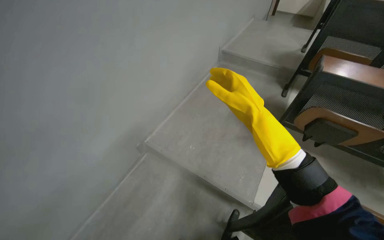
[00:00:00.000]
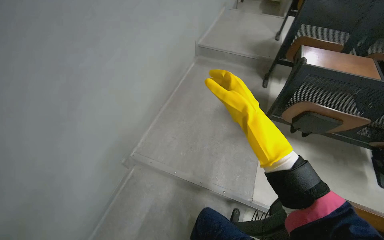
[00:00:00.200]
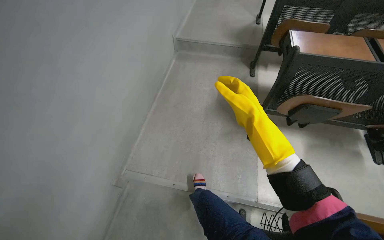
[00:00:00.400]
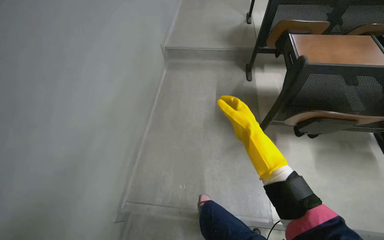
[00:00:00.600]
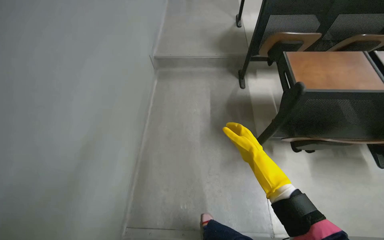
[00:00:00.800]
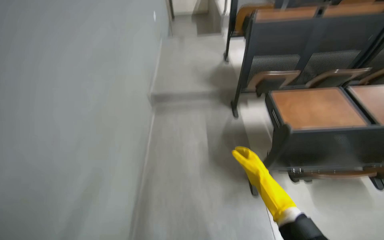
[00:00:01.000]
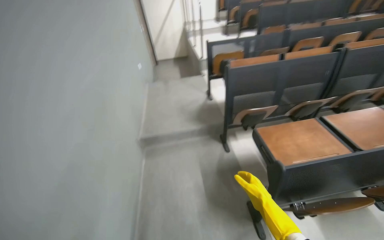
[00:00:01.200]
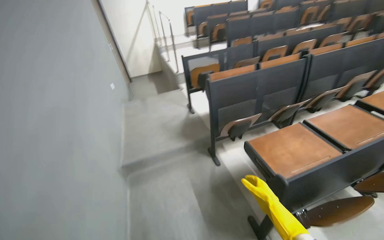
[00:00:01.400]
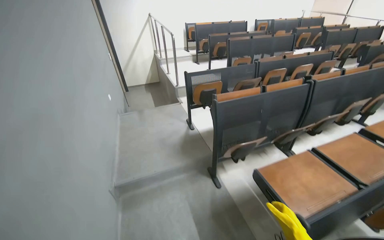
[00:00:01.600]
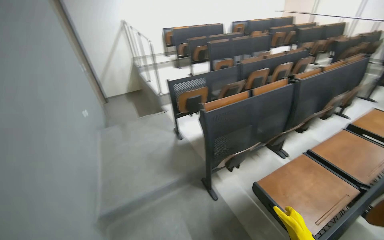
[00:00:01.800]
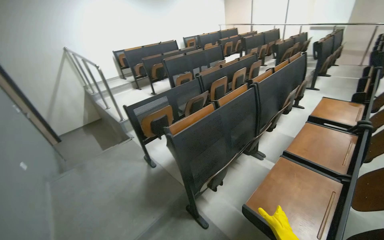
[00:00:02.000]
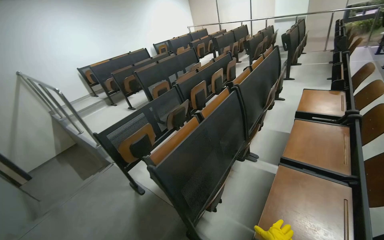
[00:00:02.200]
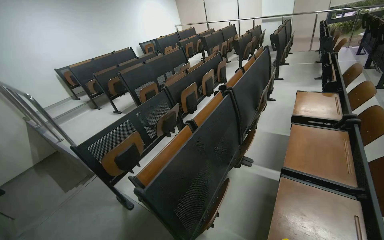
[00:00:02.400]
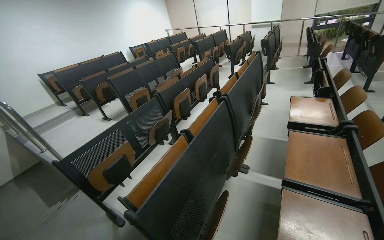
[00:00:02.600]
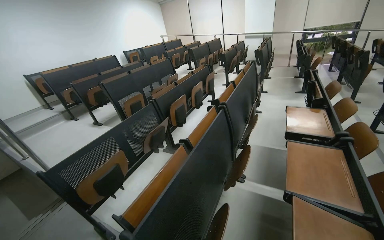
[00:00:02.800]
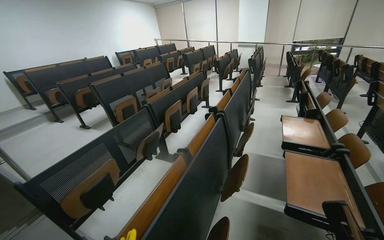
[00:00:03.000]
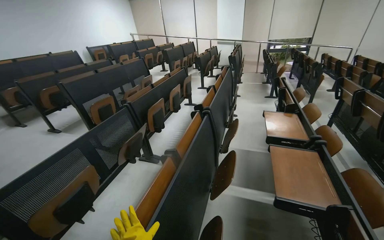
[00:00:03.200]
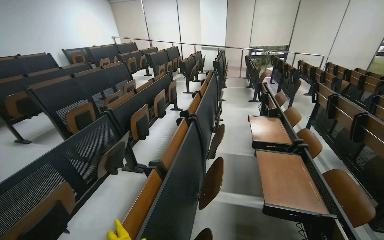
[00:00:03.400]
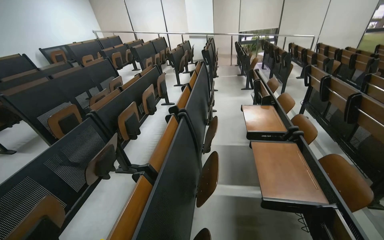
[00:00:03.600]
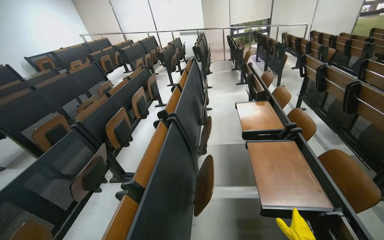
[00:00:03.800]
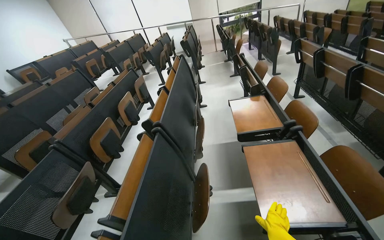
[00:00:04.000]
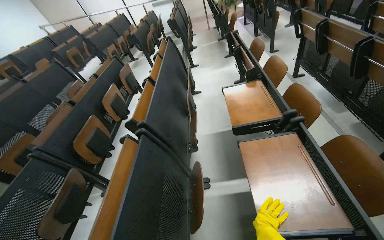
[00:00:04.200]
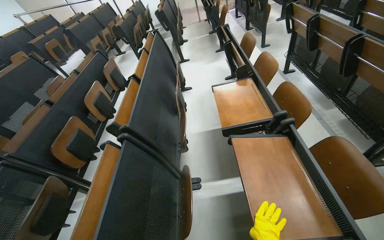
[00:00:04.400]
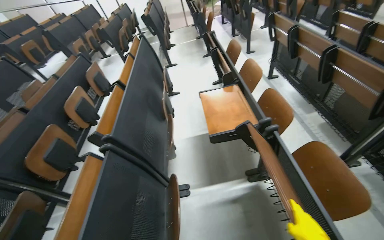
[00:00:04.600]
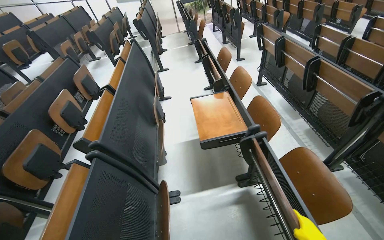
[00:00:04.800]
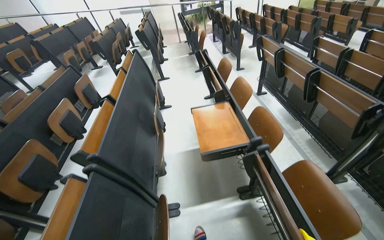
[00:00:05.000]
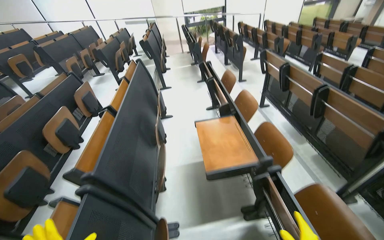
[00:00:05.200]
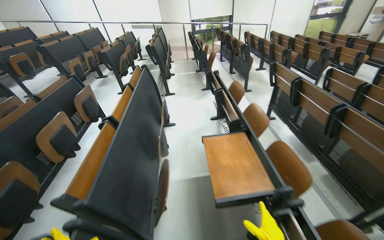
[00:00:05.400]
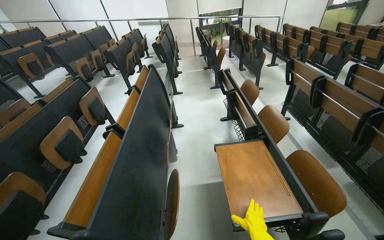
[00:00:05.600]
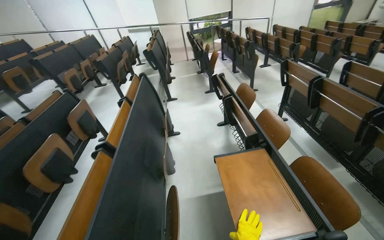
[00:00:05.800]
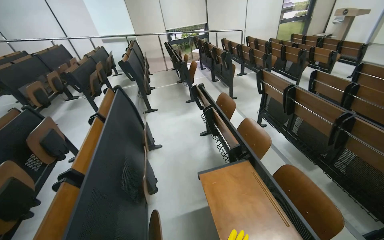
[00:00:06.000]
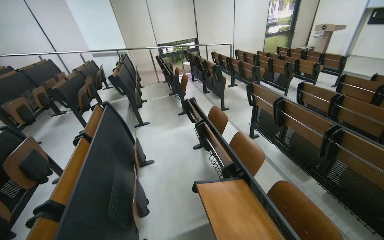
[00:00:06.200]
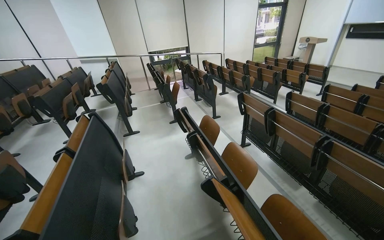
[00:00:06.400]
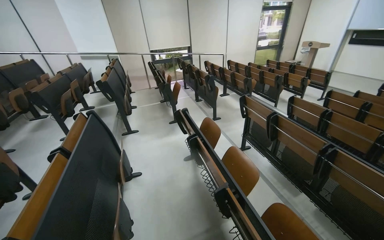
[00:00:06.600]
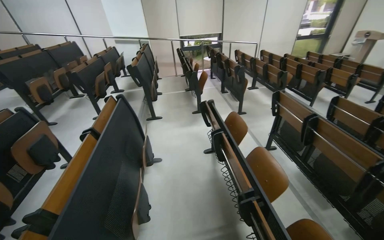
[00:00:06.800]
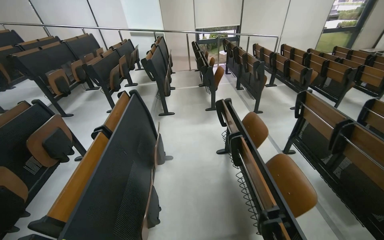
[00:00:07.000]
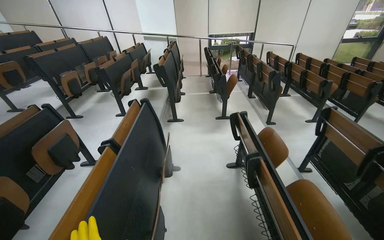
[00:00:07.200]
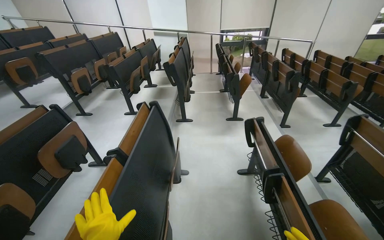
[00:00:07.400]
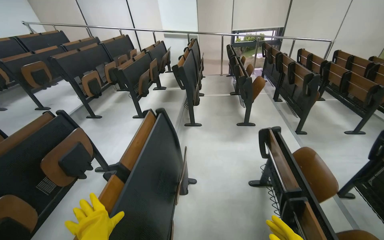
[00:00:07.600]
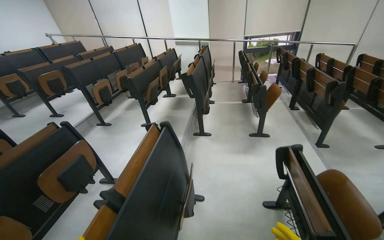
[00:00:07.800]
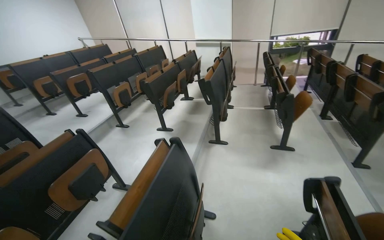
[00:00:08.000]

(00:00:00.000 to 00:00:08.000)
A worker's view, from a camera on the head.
Job: organizing items.
The whole recording: Folding Lecture Hall Desks. The worker folds the lecture hall desks.
00:00:00.000 - 00:00:01.600: The head travels approximately 70 cm. The head rotates some 45 degrees to the right. The view tips upward by roughly 25 degrees.
00:00:01.600 - 00:00:03.200: The camera travels roughly 90 cm. The head rotates approximately 50 degrees to the right.
00:00:03.200 - 00:00:04.800: The camera travels about 70 cm. The head turns to the right by roughly 30 degrees.
00:00:04.800 - 00:00:06.400: The camera travels roughly 60 cm. The wearer looks approximately 15 degrees further upward.
00:00:06.400 - 00:00:08.000: The camera travels approximately 90 cm. The head rotates some 35 degrees to the left.

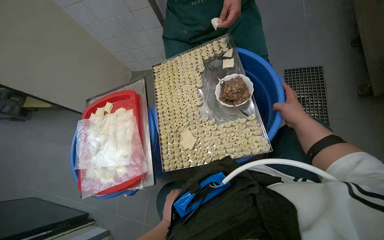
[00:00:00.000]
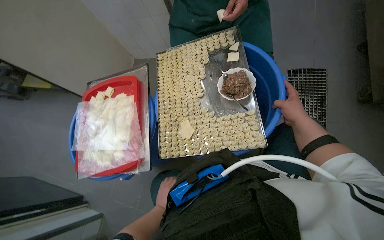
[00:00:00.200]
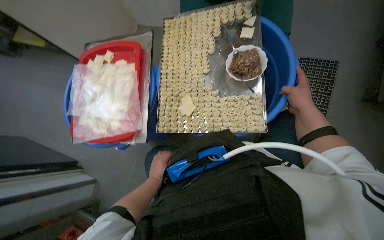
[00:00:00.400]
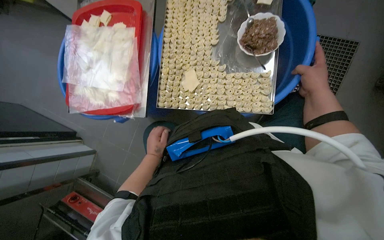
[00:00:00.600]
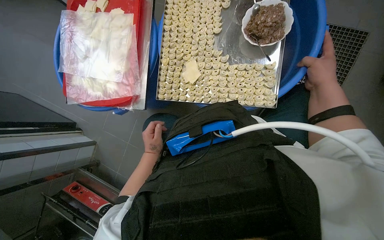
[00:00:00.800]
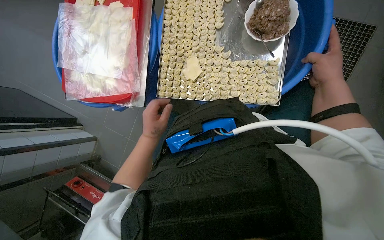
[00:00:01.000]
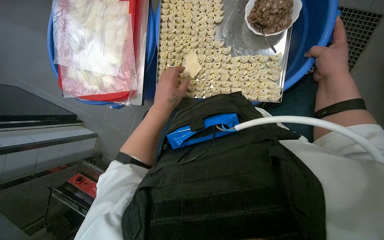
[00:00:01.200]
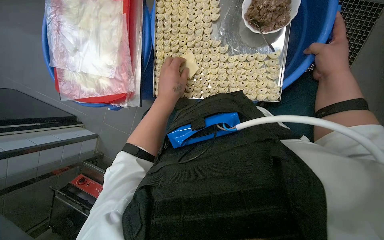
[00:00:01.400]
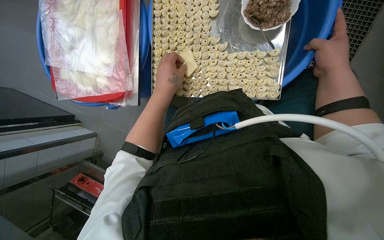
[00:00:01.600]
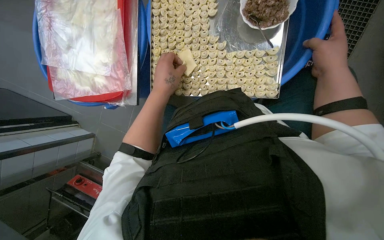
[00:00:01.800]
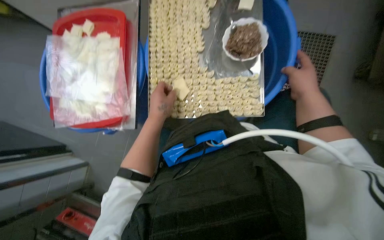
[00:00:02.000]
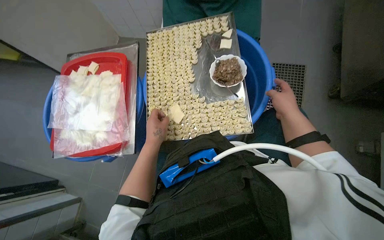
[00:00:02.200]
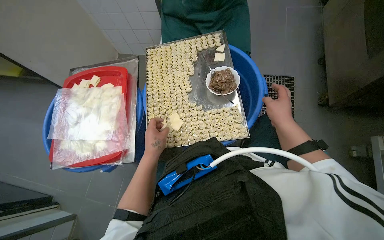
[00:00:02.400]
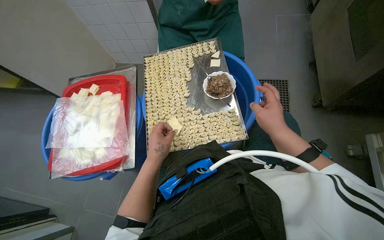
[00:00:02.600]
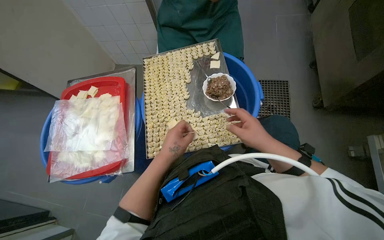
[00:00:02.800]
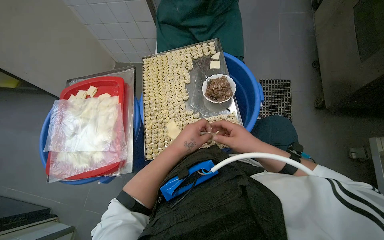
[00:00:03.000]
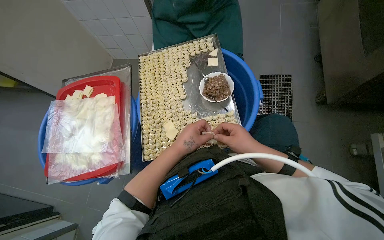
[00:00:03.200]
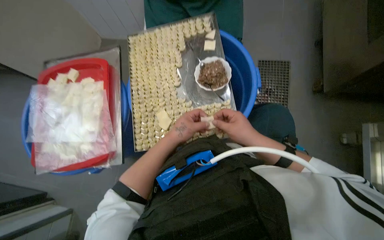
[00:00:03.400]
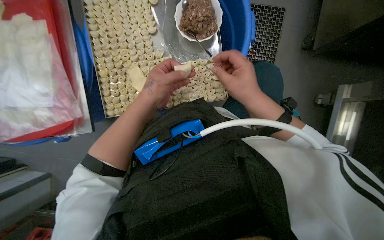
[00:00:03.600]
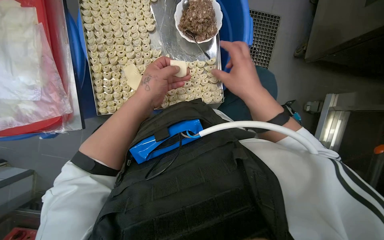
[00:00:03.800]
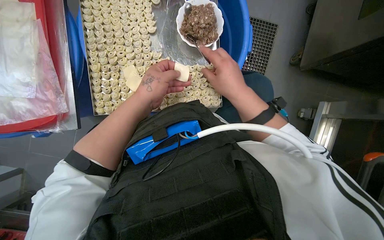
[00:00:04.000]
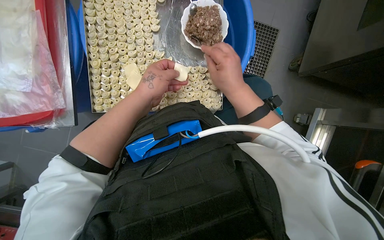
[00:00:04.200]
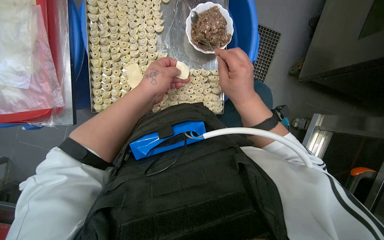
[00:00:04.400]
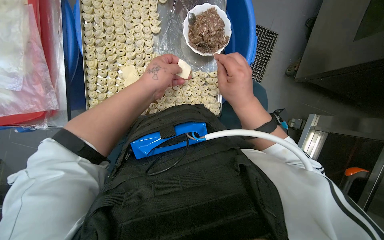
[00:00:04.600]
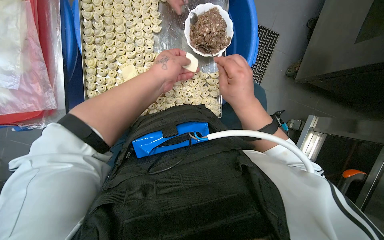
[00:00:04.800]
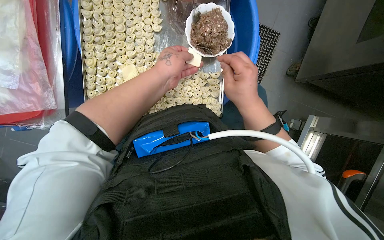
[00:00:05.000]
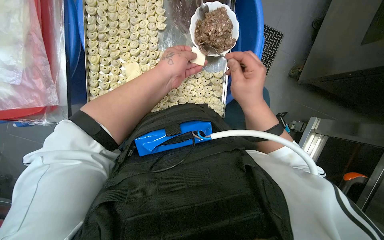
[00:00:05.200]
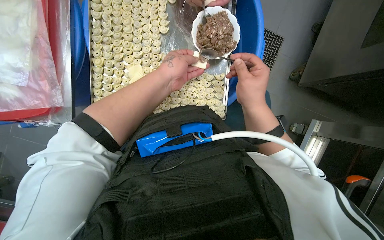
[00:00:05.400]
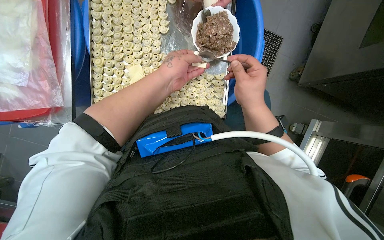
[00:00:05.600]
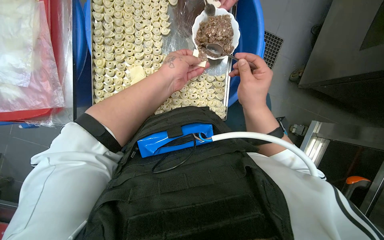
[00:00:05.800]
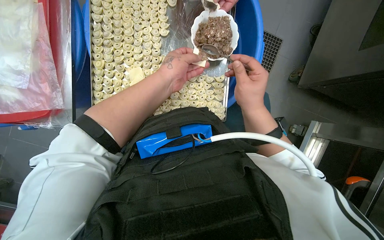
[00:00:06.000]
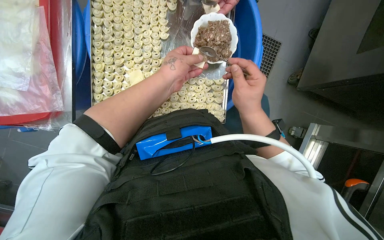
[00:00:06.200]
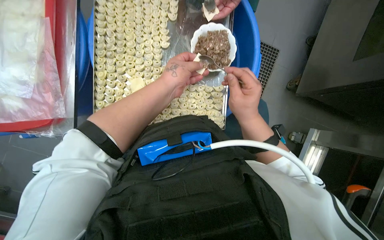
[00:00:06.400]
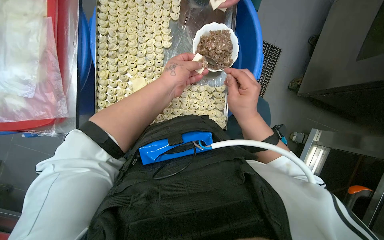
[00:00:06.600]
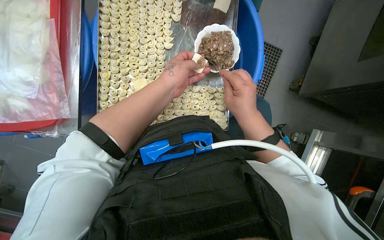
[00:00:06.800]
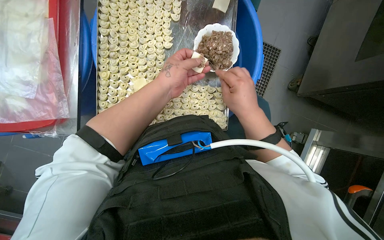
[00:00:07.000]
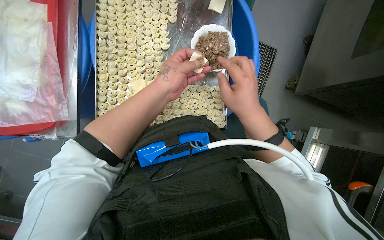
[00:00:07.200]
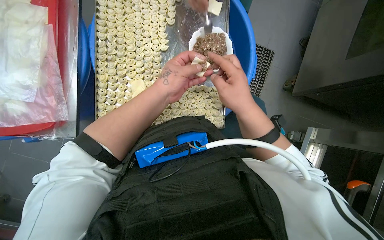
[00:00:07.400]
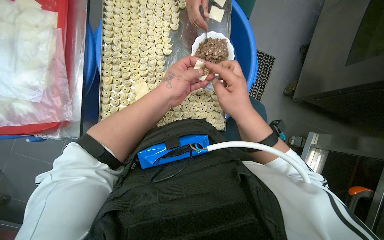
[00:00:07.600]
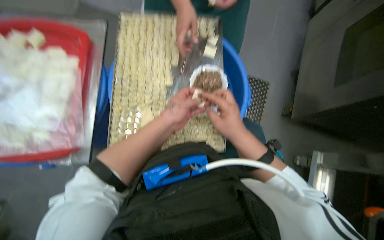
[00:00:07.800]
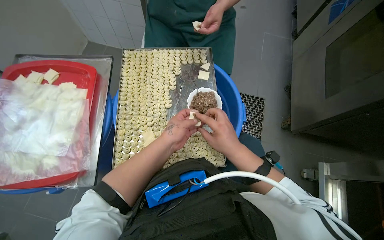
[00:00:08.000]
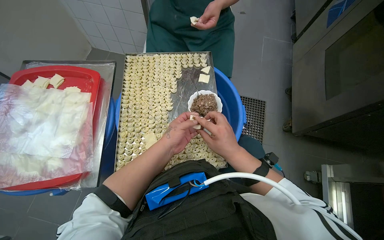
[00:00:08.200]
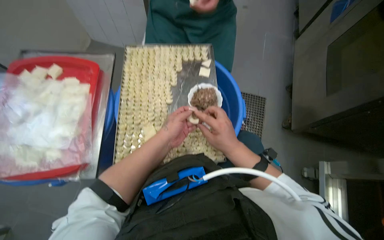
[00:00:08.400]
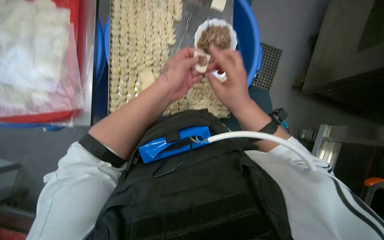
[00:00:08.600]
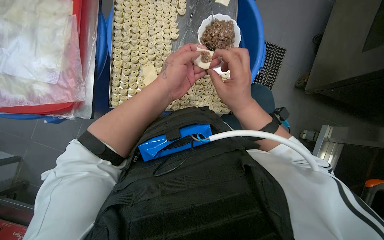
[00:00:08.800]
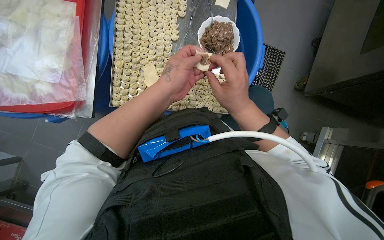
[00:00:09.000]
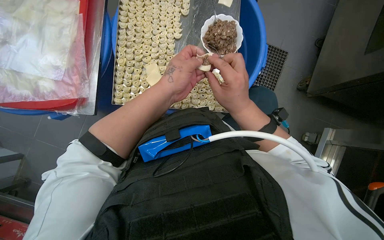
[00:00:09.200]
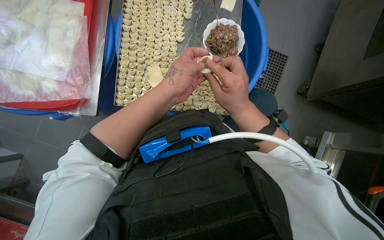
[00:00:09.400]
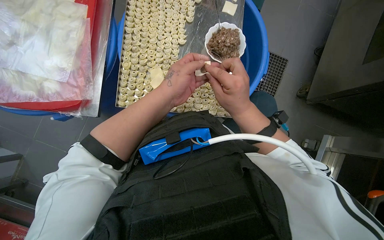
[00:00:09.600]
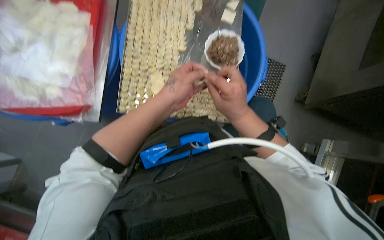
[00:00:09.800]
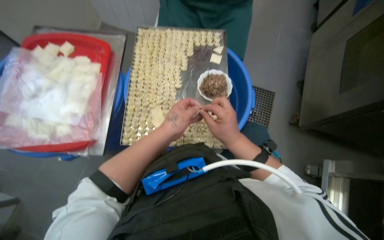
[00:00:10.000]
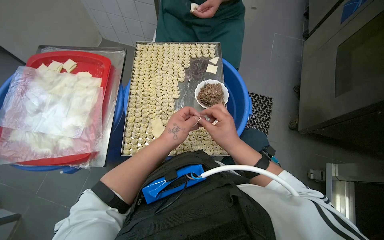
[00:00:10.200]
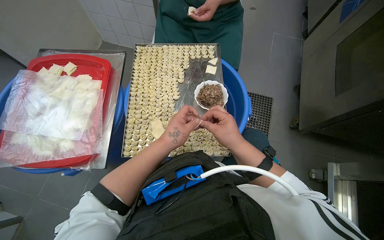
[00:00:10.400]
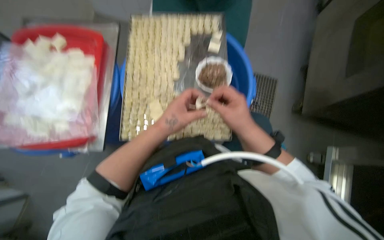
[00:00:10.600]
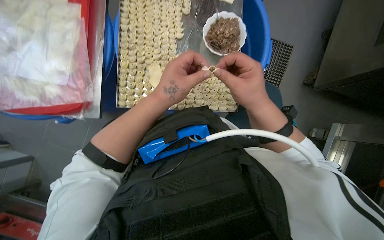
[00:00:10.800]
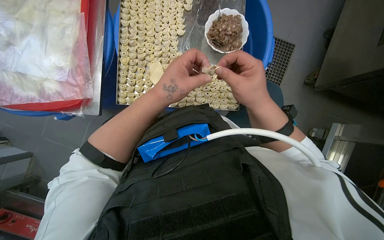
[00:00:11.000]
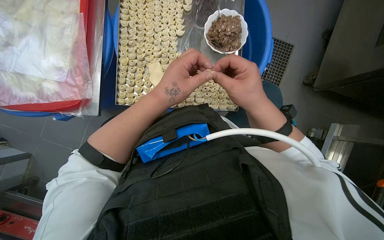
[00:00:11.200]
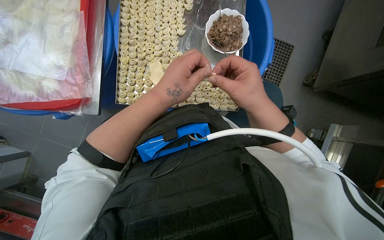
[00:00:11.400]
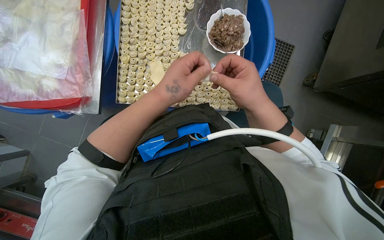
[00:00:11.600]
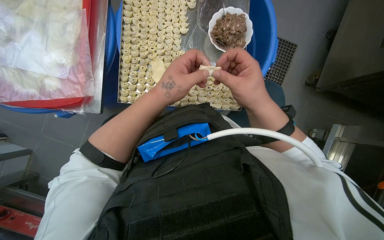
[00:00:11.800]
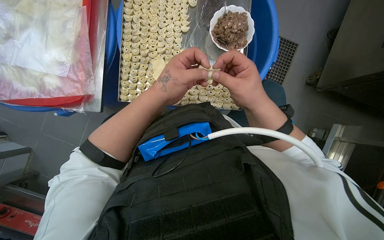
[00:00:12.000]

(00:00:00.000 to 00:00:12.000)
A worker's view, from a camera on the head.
Job: preparing food.
The whole recording: Making dumplings with meat filling. The worker picks up dough, fills it with meat, folds it, and places the finished dumpling on a tray.
00:00:00.000 - 00:00:01.600: The view tips downward by roughly 30 degrees.
00:00:01.600 - 00:00:03.000: The view tips upward by some 30 degrees.
00:00:03.000 - 00:00:04.400: The camera sweeps to the right, by some 15 degrees. The view tips downward by roughly 20 degrees.
00:00:04.400 - 00:00:07.600: The hands stay close to where they were, moving slightly.
00:00:09.000 - 00:00:10.400: The view tilts approximately 20 degrees upward.
00:00:10.400 - 00:00:12.000: The wearer looks about 20 degrees further downward.
